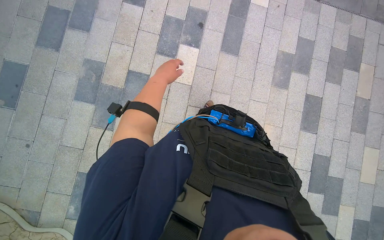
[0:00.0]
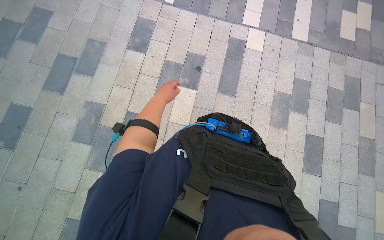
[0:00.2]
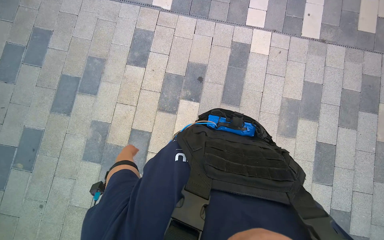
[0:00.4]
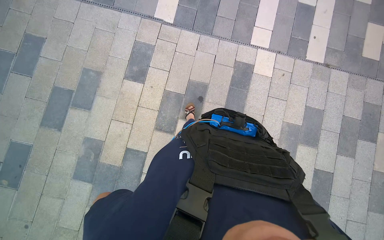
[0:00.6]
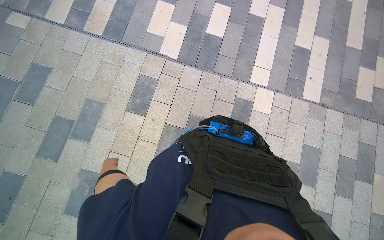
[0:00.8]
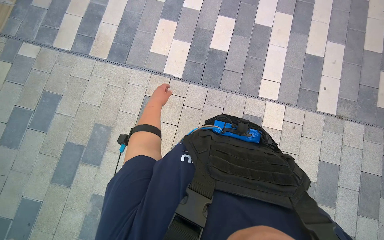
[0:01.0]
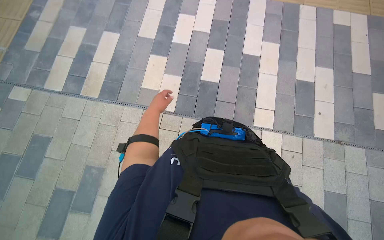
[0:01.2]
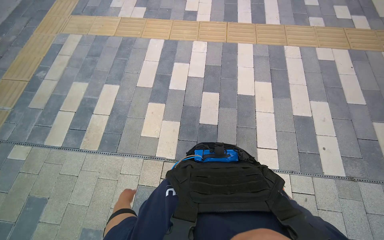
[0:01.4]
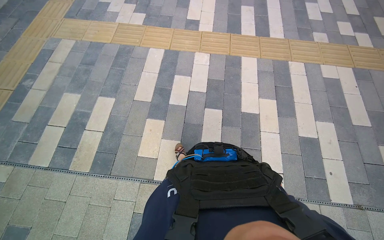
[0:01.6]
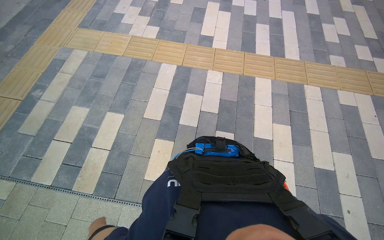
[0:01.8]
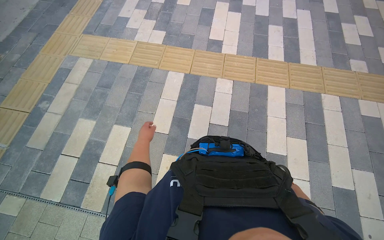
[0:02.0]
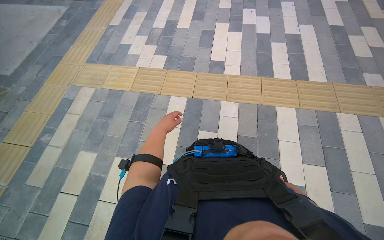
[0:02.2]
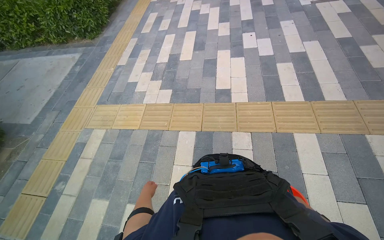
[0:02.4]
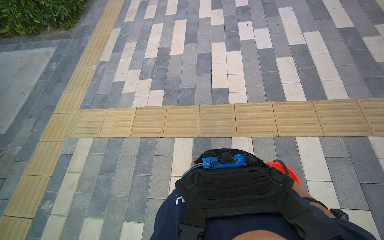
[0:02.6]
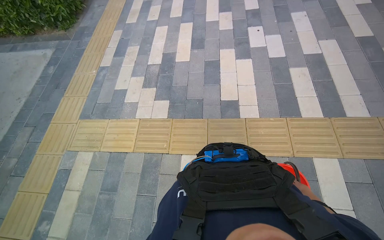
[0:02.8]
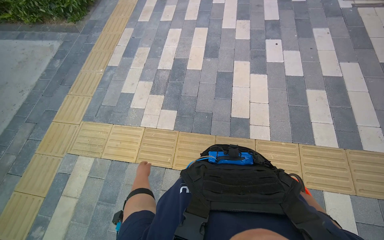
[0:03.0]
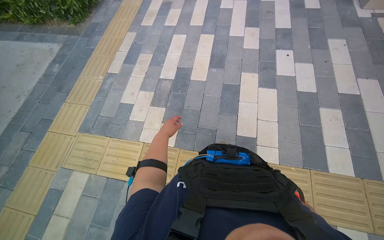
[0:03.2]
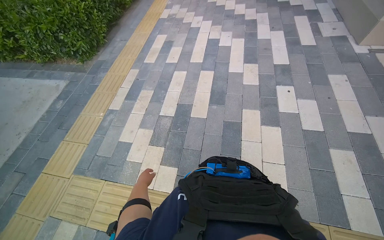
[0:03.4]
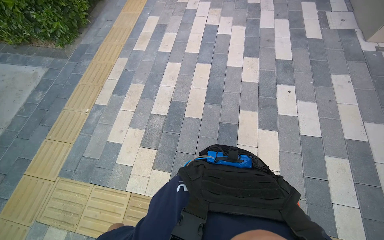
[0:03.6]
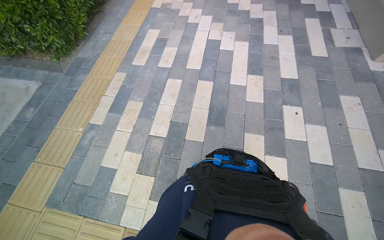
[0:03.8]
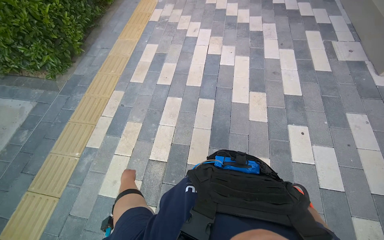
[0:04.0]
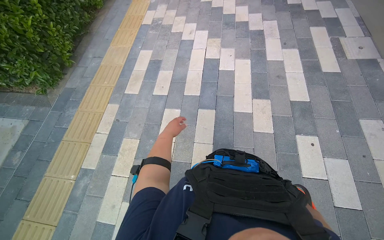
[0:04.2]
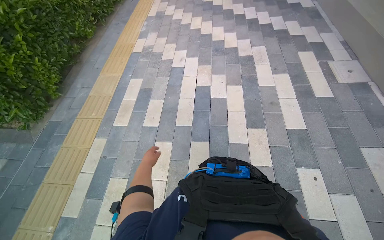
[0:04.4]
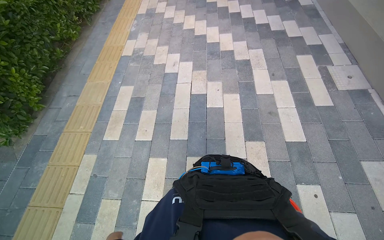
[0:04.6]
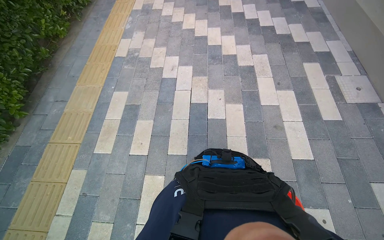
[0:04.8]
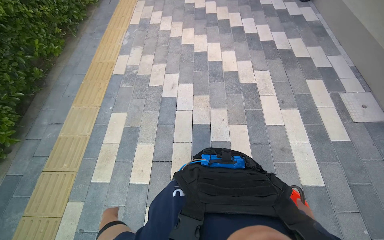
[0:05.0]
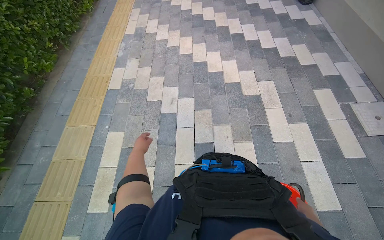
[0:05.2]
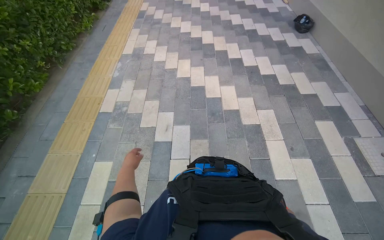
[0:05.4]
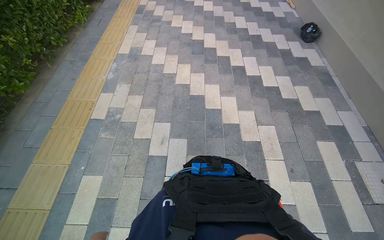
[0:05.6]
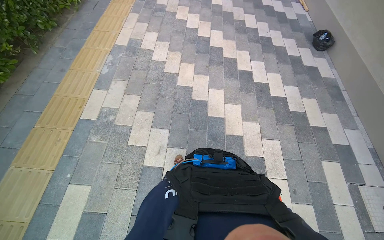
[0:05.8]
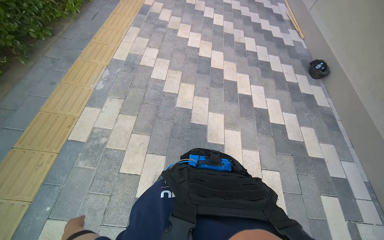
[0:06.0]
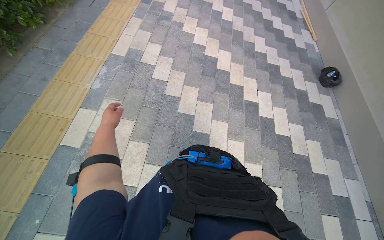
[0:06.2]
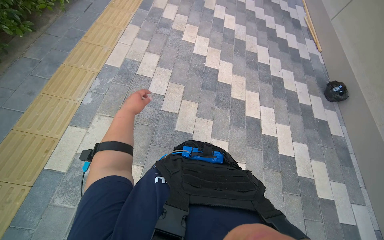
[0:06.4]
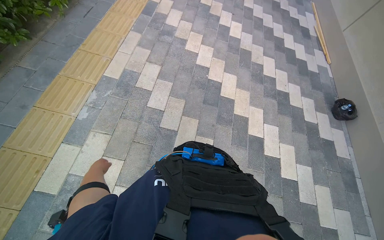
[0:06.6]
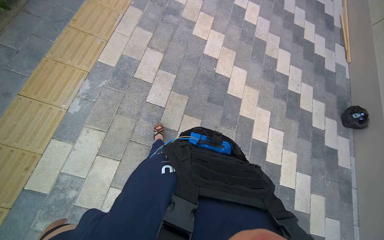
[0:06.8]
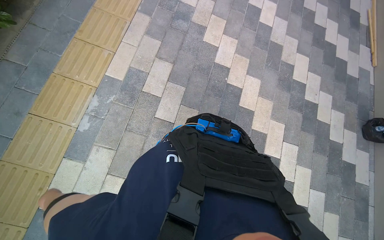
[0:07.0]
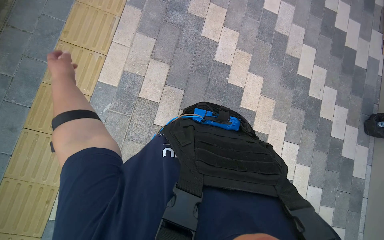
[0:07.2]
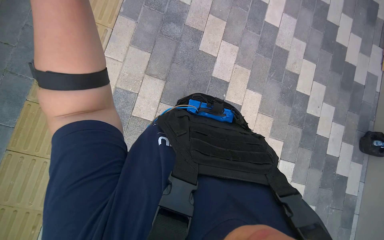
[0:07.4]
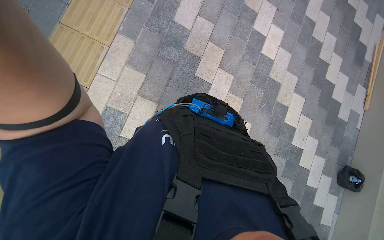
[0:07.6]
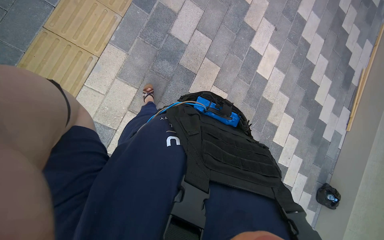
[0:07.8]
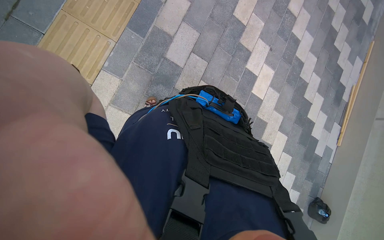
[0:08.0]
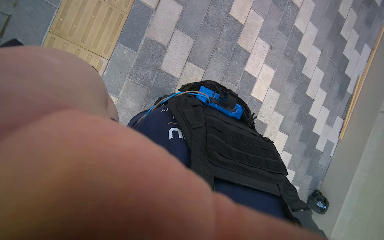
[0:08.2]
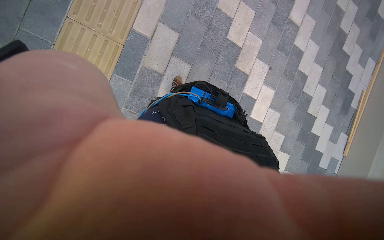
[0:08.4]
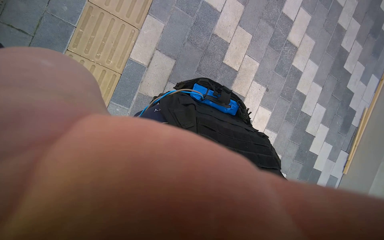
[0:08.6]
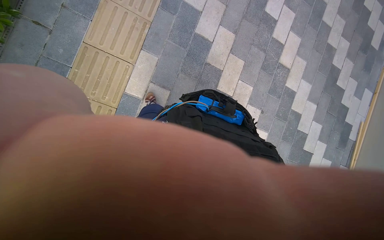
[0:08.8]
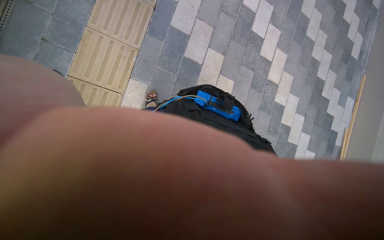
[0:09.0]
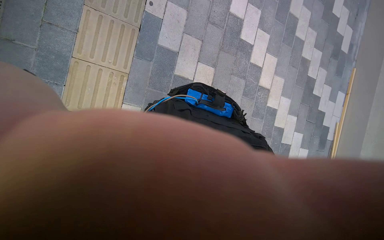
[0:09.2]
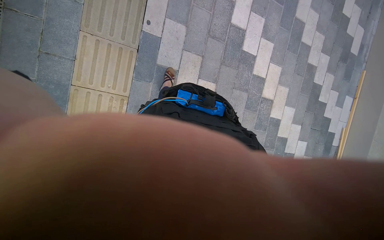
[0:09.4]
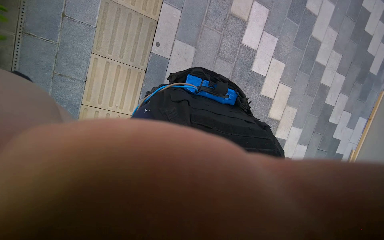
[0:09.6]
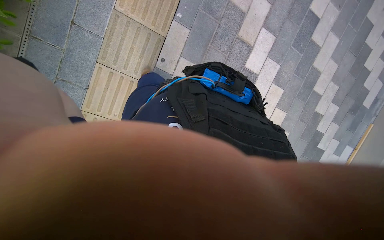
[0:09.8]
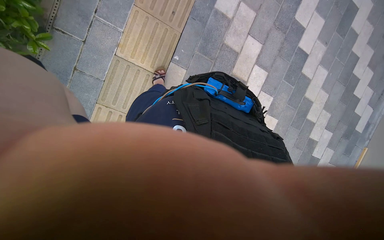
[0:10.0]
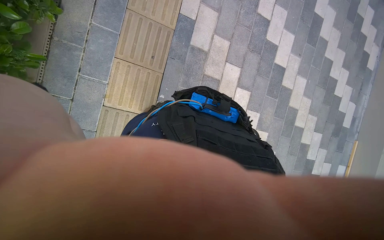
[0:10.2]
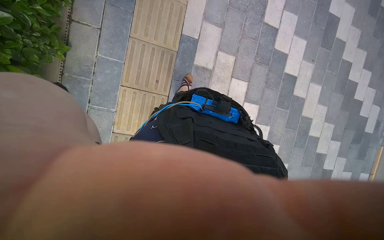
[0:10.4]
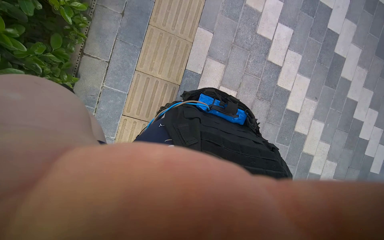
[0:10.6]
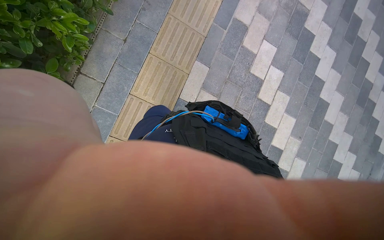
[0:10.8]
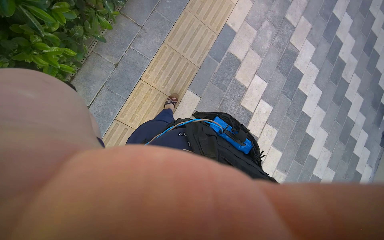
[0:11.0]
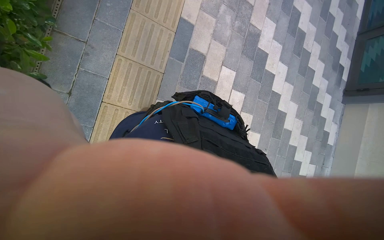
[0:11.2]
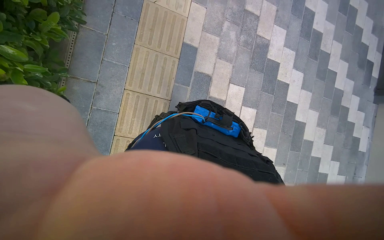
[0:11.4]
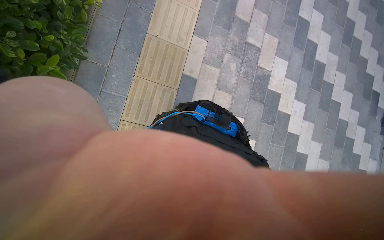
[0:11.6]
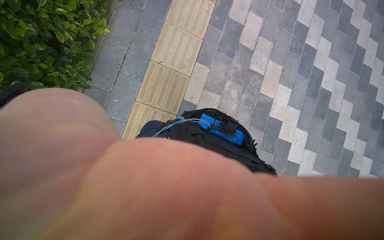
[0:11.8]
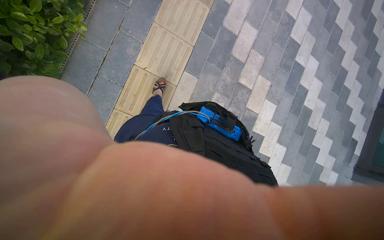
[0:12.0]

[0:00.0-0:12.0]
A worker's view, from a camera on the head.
Job: preparing cleaning supplies.
The whole recording: Walking with cleaning supplies. The worker walks through the building carrying a red bucket of cleaning supplies.
0:00.0 to 0:01.6: The wearer moves some 2 m. The camera pitches upward, by about 20 degrees.
0:01.6 to 0:03.0: The camera is carried roughly 1.5 m.
0:03.0 to 0:04.4: The camera travels approximately 1.5 m.
0:04.4 to 0:06.0: The camera travels approximately 2 m.
0:06.0 to 0:07.6: The wearer moves about 2 m. The wearer looks approximately 25 degrees further downward.
0:07.6 to 0:09.0: The wearer moves some 1.5 m.
0:09.0 to 0:10.4: The camera is carried about 1.5 m.

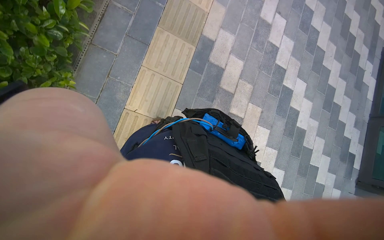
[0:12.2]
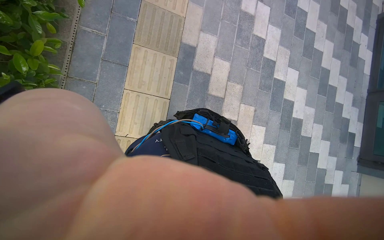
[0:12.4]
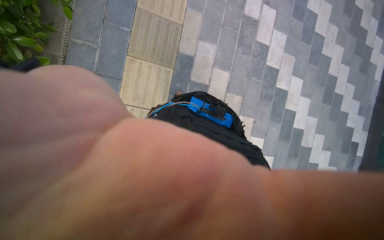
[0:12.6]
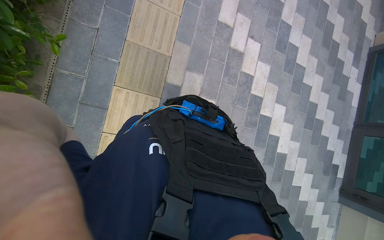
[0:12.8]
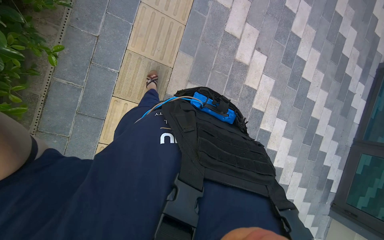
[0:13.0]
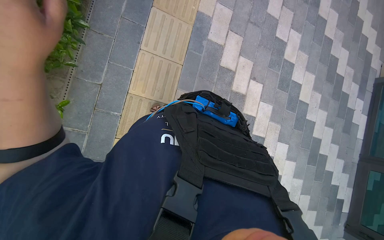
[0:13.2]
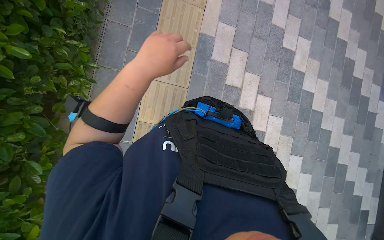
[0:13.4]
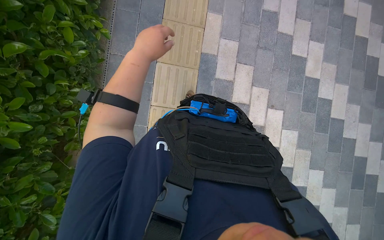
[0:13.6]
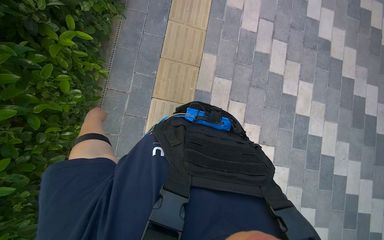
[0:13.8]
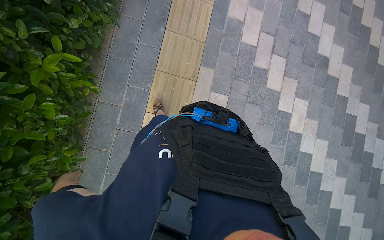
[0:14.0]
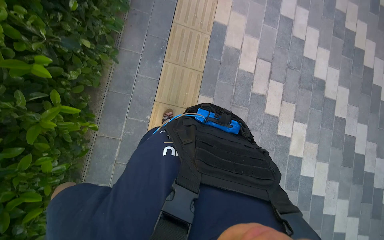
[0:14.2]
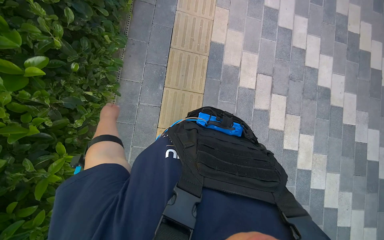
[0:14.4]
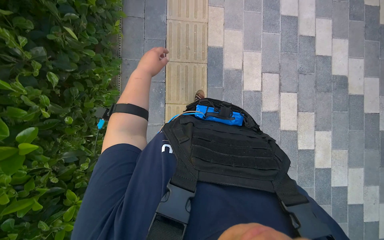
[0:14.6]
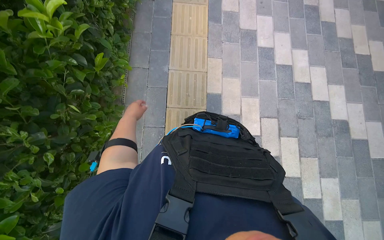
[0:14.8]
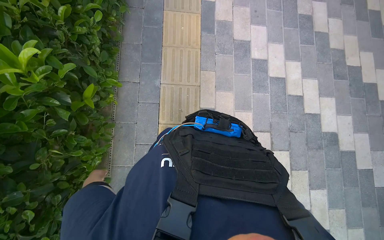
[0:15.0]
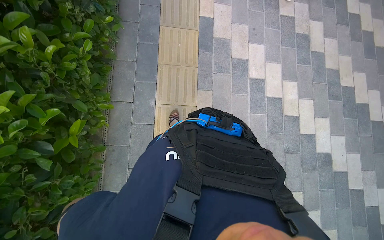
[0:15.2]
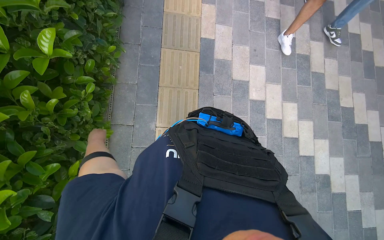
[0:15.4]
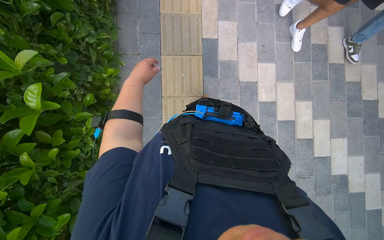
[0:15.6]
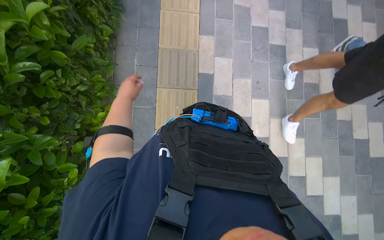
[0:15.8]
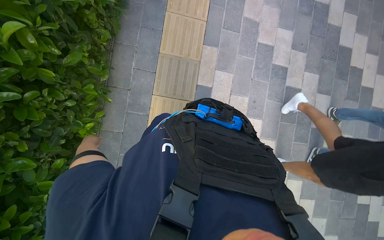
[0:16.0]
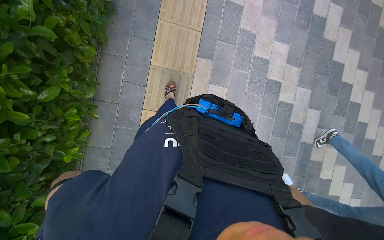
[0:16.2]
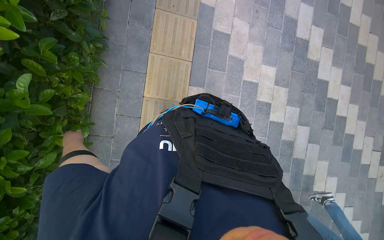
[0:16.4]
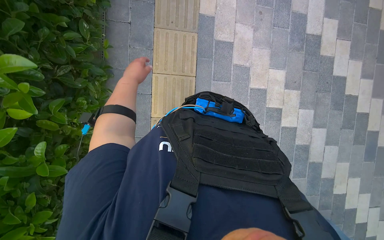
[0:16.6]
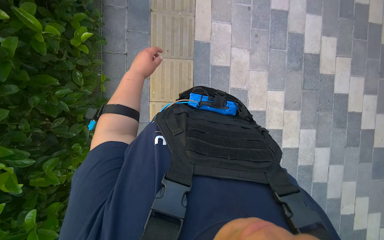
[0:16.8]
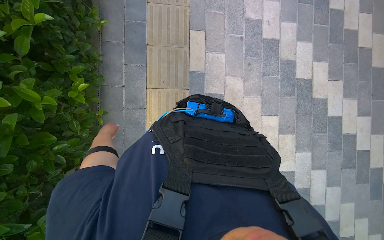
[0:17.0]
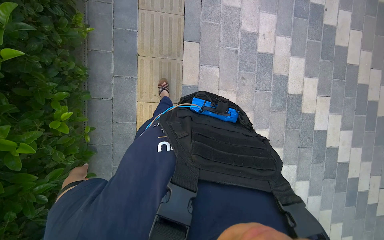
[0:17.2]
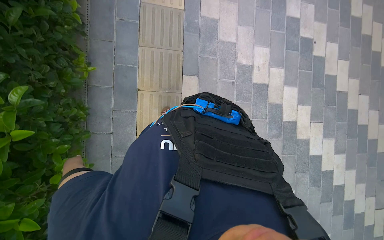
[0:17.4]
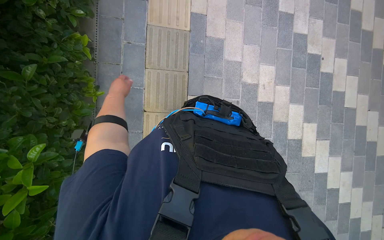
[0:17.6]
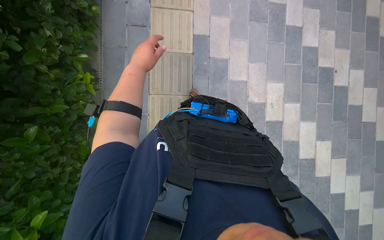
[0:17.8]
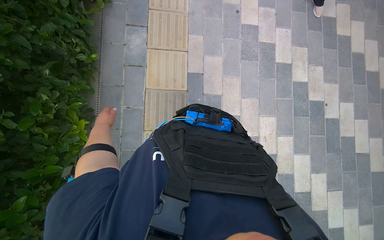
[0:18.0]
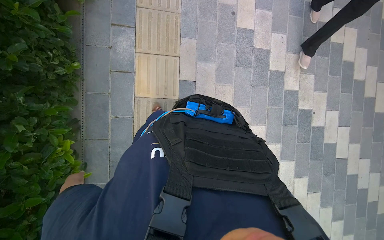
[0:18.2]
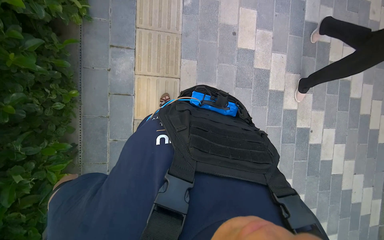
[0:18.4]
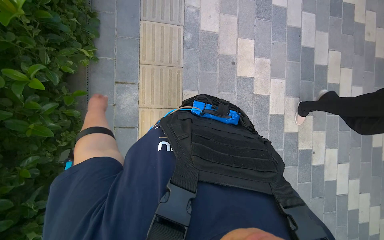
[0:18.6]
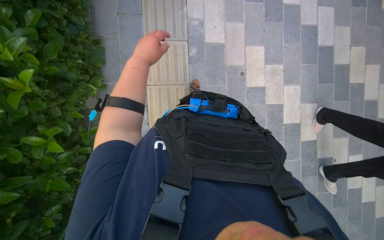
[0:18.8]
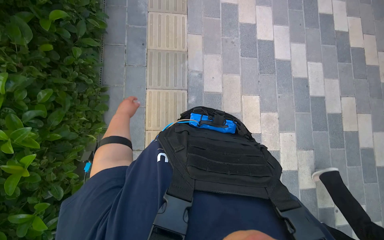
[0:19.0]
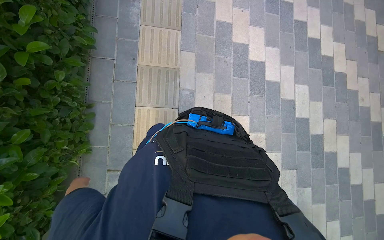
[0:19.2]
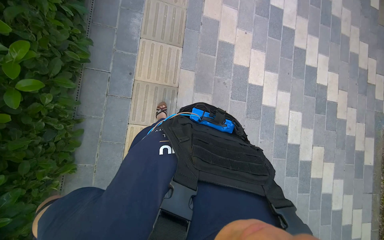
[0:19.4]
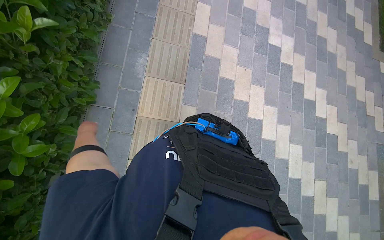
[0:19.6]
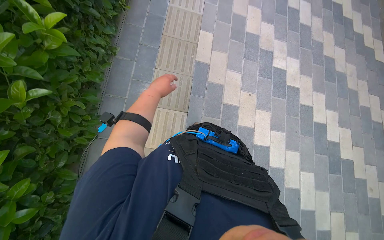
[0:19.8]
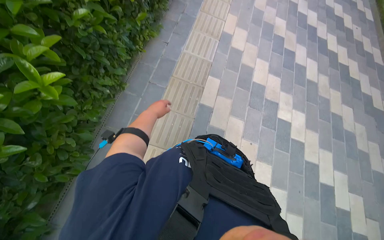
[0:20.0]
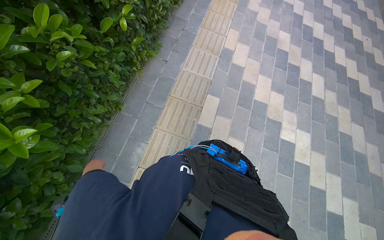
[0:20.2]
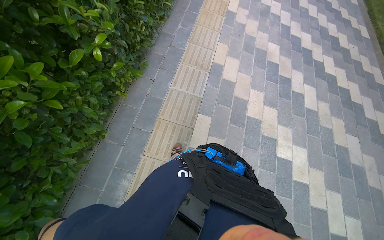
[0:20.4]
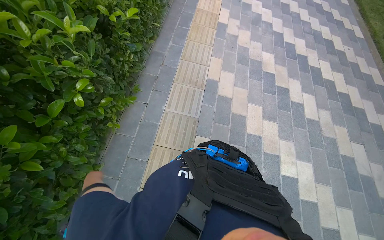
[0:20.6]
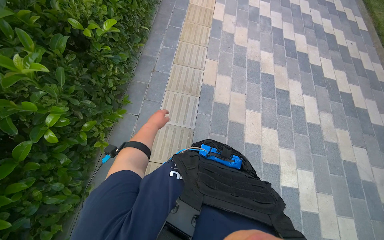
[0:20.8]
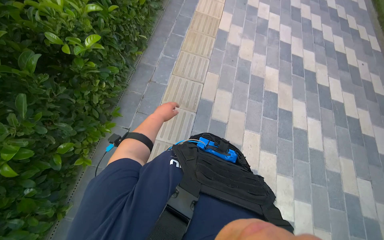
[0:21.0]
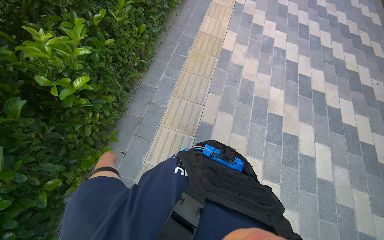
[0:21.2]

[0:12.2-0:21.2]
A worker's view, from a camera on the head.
Job: preparing cleaning supplies.
The whole recording: Walking with cleaning supplies. The worker walks through the building carrying a red bucket of cleaning supplies.
0:12.2 to 0:13.8: The wearer moves roughly 2 m.
0:13.8 to 0:15.2: The head travels roughly 1.5 m.
0:15.2 to 0:16.6: The wearer moves about 1.5 m.
0:16.6 to 0:18.2: The camera is carried roughly 2 m.
0:18.2 to 0:19.8: The head travels about 2 m. The view tips upward by roughly 15 degrees.
0:19.8 to 0:21.2: The camera travels some 1.5 m. The camera pitches upward, by about 15 degrees.
